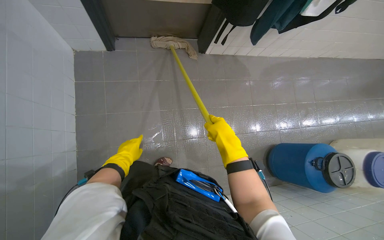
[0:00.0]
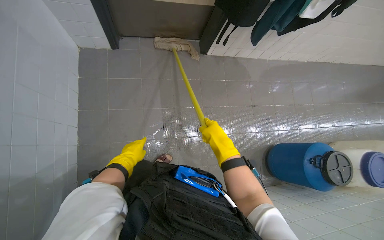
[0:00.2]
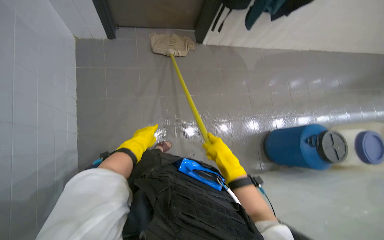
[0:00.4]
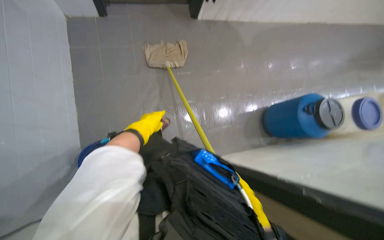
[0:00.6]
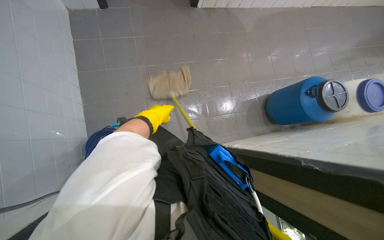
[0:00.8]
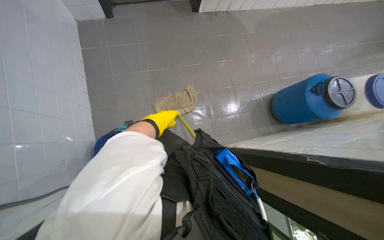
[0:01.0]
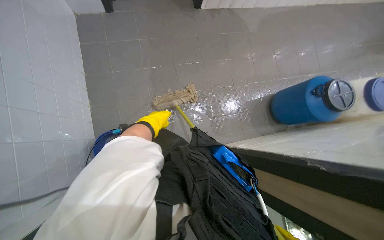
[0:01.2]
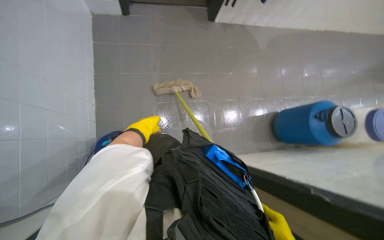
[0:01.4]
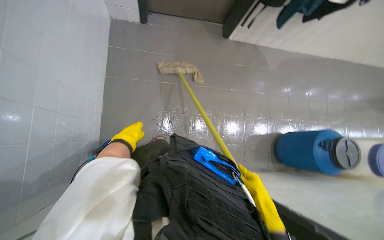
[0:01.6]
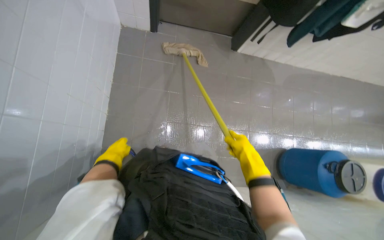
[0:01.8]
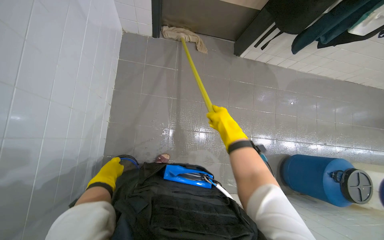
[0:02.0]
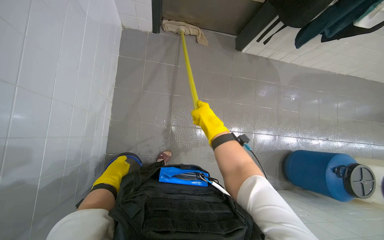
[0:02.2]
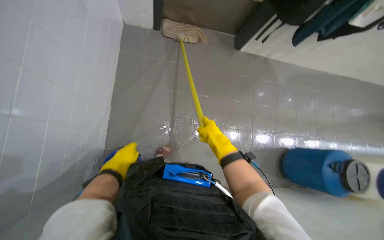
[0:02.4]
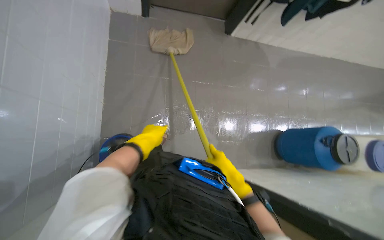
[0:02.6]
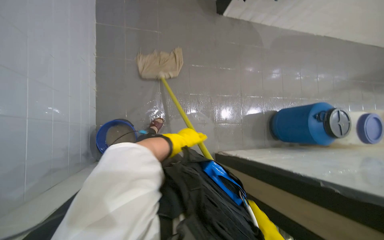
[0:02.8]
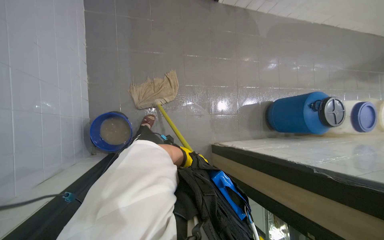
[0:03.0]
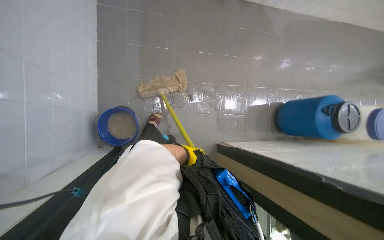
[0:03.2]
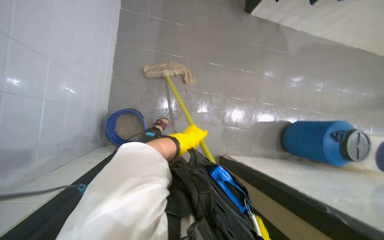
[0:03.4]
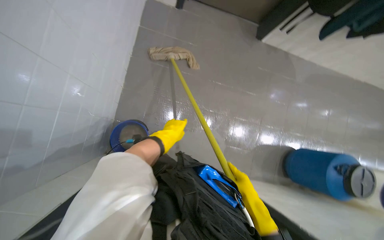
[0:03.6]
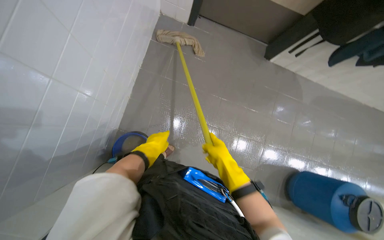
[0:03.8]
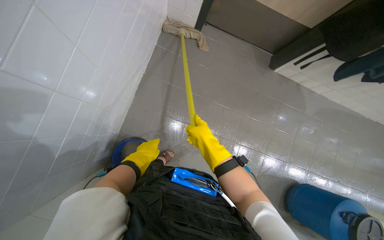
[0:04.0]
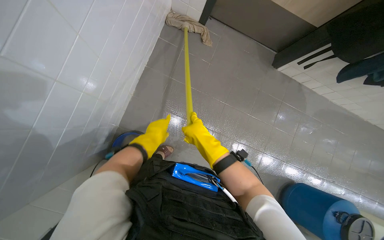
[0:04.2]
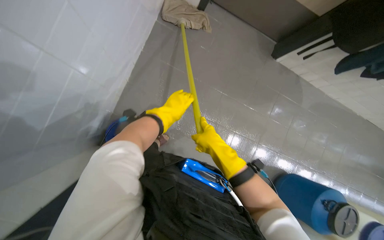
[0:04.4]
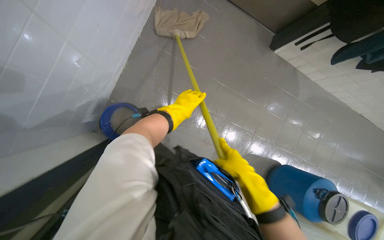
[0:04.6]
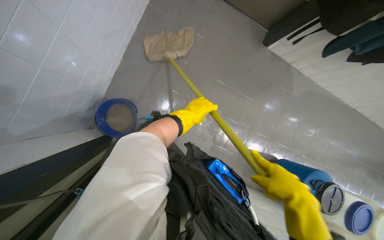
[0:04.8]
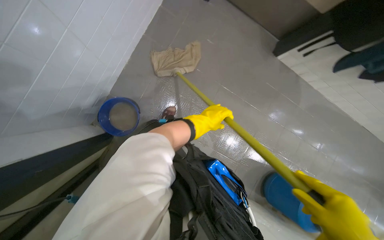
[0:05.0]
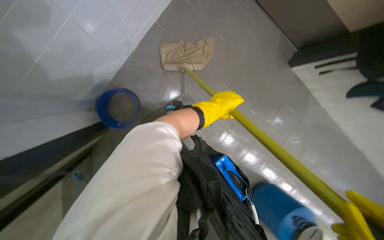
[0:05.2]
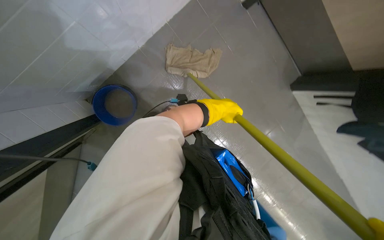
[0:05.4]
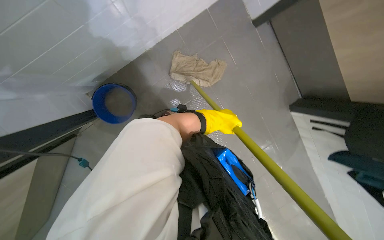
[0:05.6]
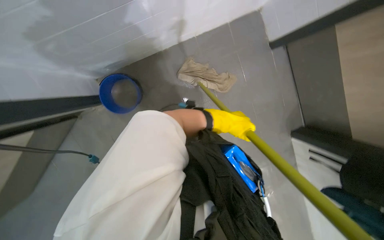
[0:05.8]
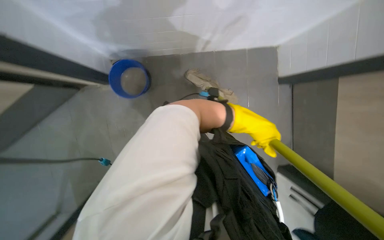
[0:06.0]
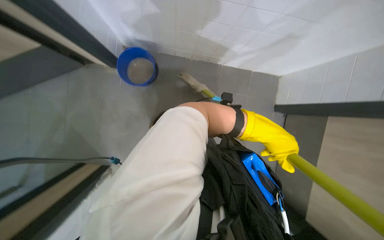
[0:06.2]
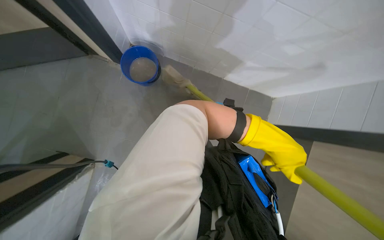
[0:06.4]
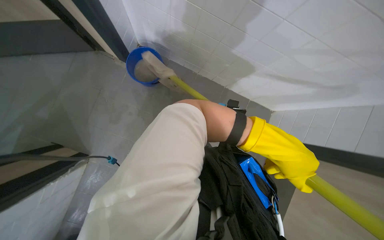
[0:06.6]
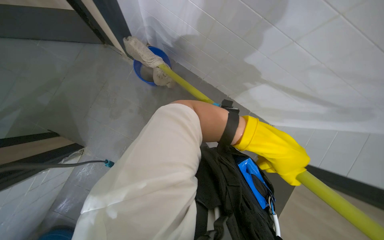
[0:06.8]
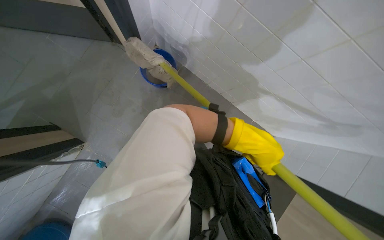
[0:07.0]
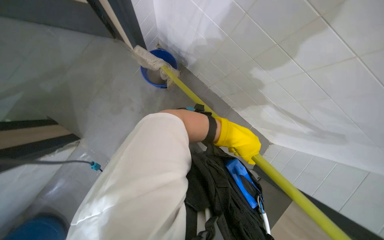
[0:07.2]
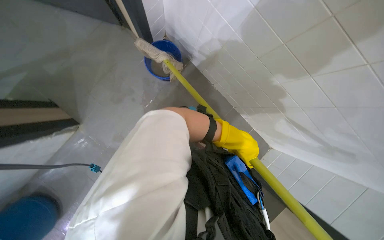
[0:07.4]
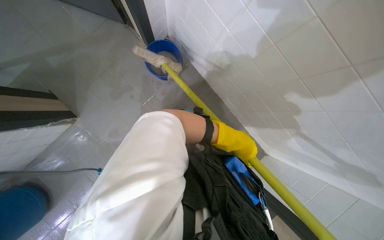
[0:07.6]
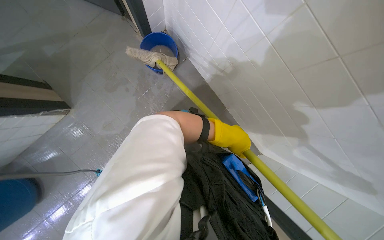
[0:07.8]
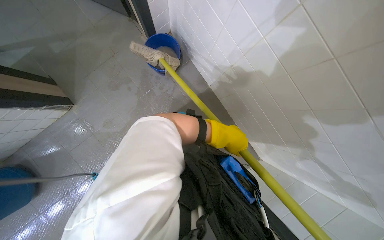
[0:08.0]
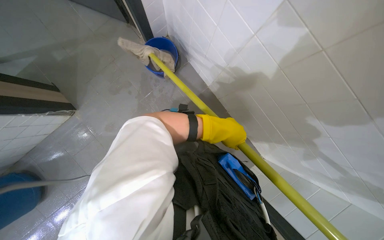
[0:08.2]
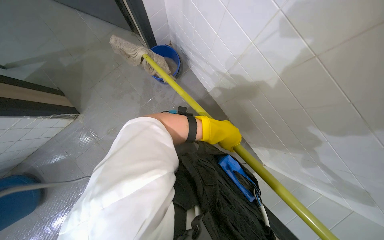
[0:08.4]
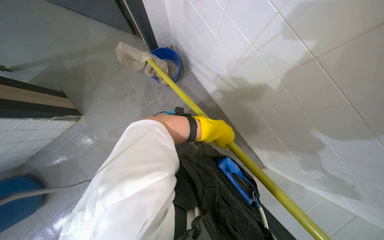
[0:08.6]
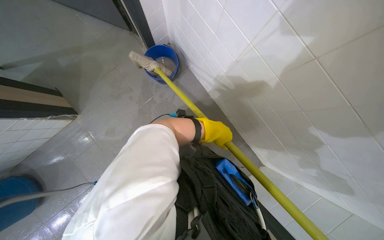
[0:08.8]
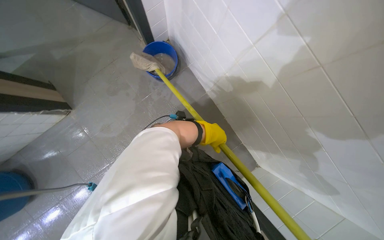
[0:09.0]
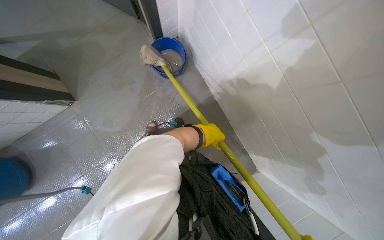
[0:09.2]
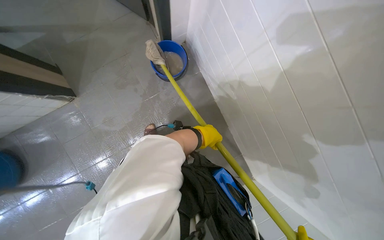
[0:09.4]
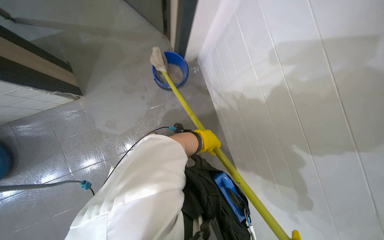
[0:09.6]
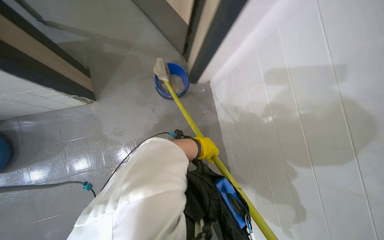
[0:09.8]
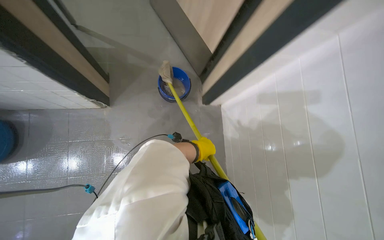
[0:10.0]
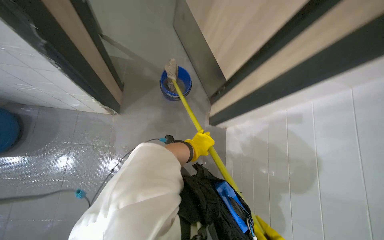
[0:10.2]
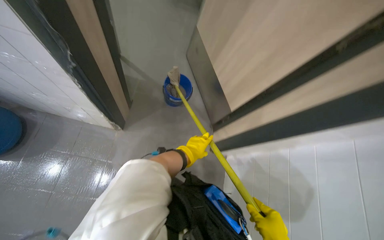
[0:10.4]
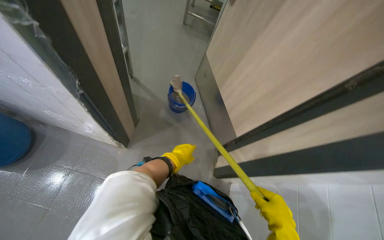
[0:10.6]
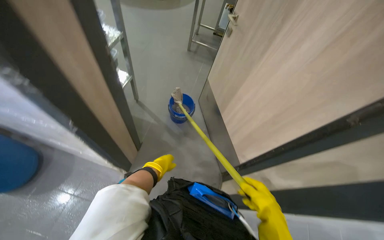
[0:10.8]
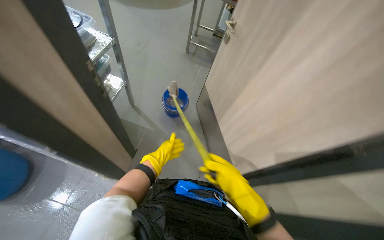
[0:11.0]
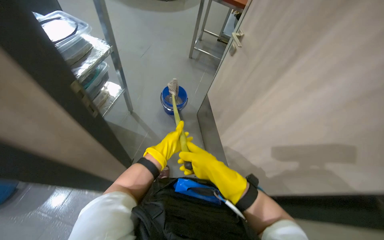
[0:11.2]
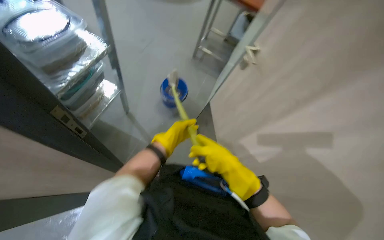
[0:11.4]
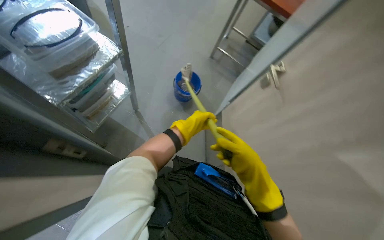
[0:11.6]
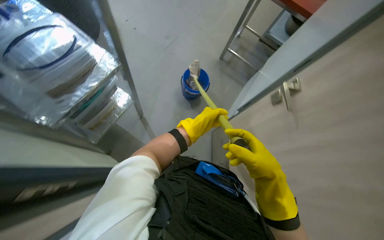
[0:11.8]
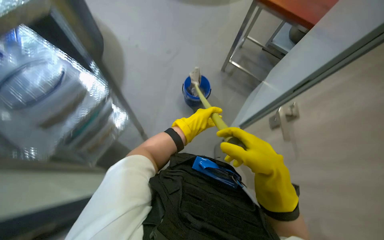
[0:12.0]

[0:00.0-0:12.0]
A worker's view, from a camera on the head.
Job: mopping floor.
The whole recording: Mopping kitchen floor. The worker mops the kitchen floor to clean up remaining debris and wet spots.
0:01.6 to 0:03.0: The left hand shifts some 30 cm down the picture and to the right.
0:03.0 to 0:04.4: The scene turns about 25 degrees clockwise in the picture. The left hand is displaced up the picture by roughly 40 cm, and goes to the left and returns, some 20 cm each way.
0:04.4 to 0:06.0: Everything in view rotates about 60 degrees clockwise.
0:06.0 to 0:07.6: The camera is aimed roughly 15 degrees further to the right. The view tilts some 15 degrees upward. The scene rotates clockwise by about 50 degrees.
0:09.0 to 0:10.4: The view tilts about 20 degrees upward. The scene turns about 25 degrees clockwise in the picture. The left hand shifts approximately 20 cm to the left.
0:10.4 to 0:12.0: The camera is carried approximately 50 cm. The wearer's head swings approximately 15 degrees to the left.

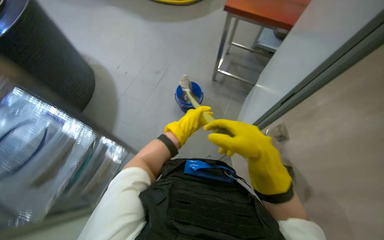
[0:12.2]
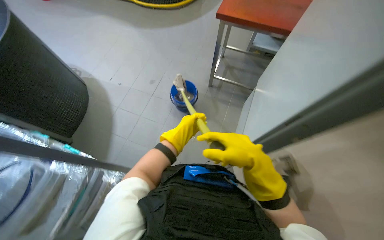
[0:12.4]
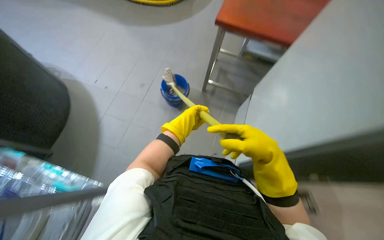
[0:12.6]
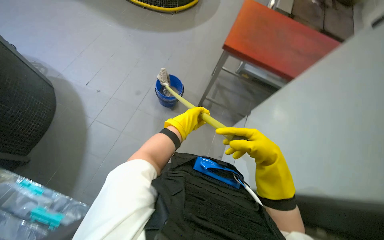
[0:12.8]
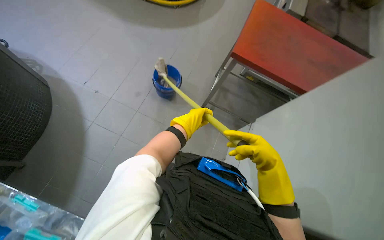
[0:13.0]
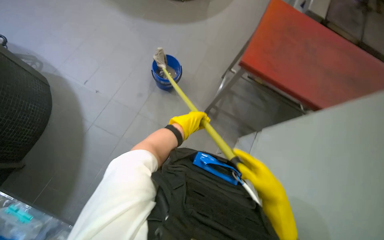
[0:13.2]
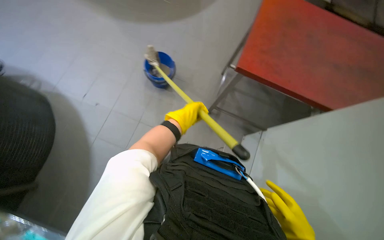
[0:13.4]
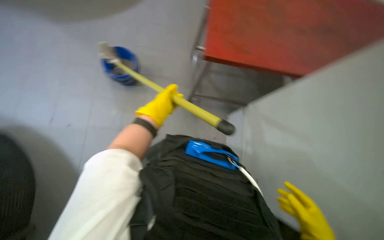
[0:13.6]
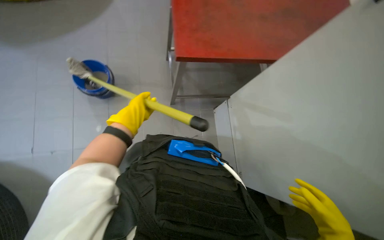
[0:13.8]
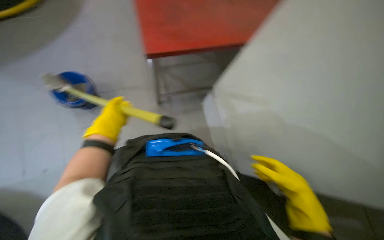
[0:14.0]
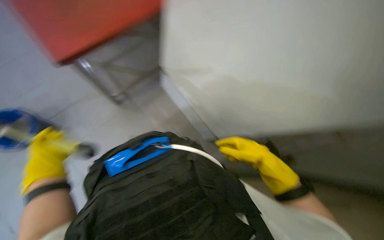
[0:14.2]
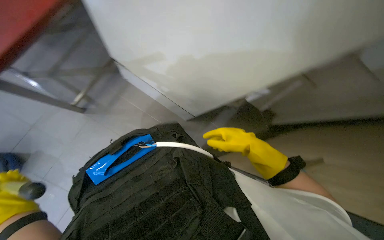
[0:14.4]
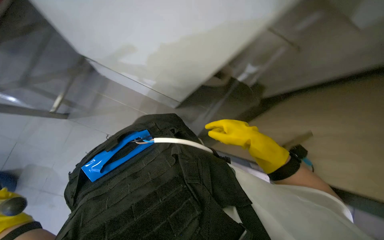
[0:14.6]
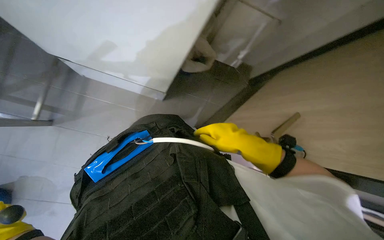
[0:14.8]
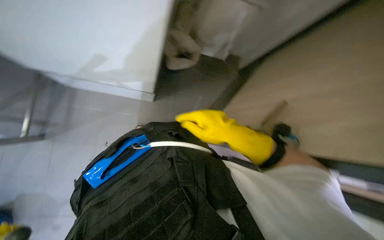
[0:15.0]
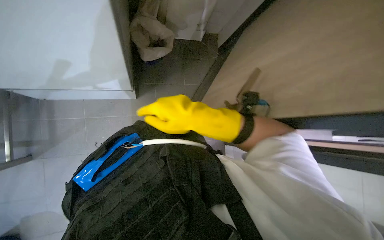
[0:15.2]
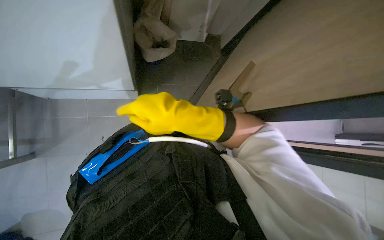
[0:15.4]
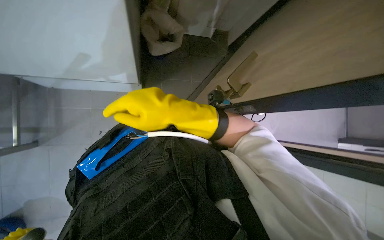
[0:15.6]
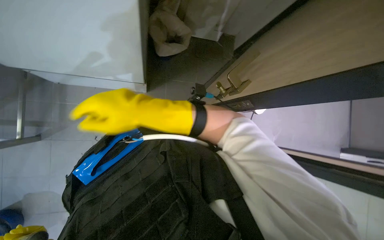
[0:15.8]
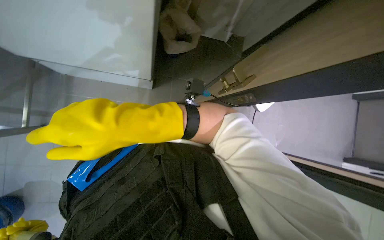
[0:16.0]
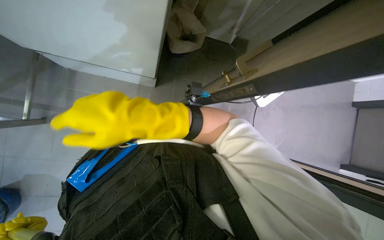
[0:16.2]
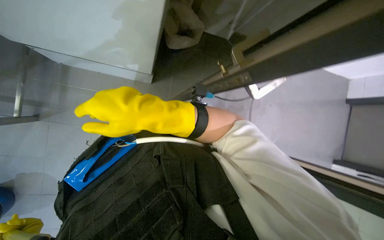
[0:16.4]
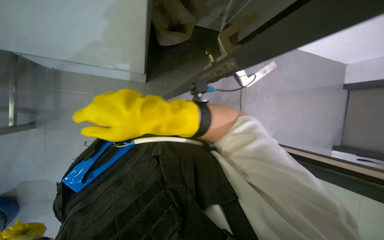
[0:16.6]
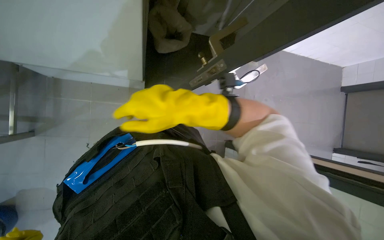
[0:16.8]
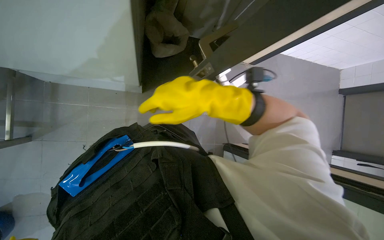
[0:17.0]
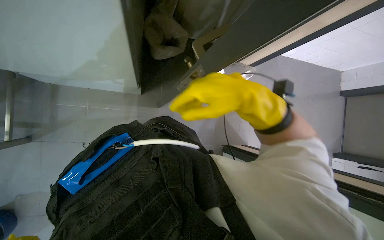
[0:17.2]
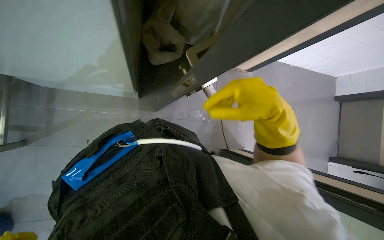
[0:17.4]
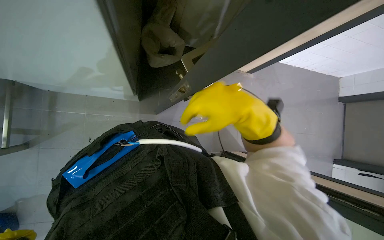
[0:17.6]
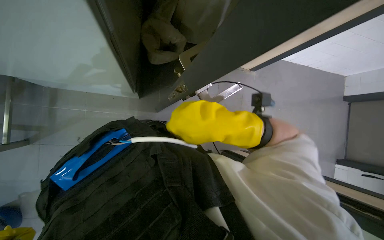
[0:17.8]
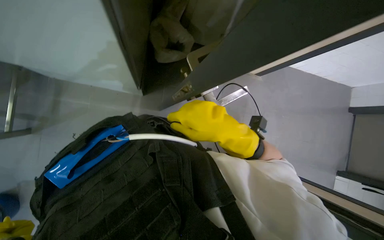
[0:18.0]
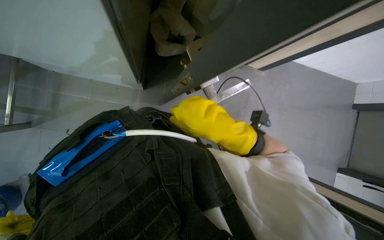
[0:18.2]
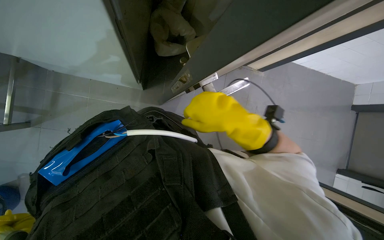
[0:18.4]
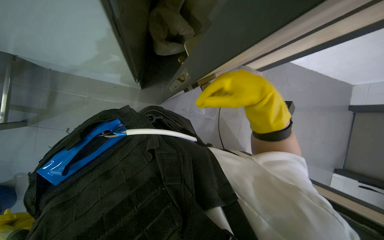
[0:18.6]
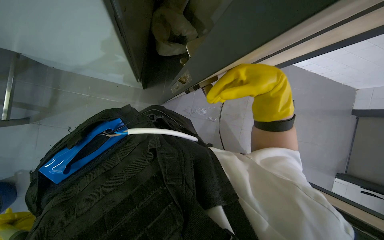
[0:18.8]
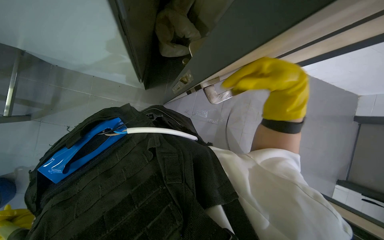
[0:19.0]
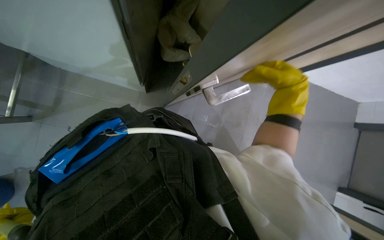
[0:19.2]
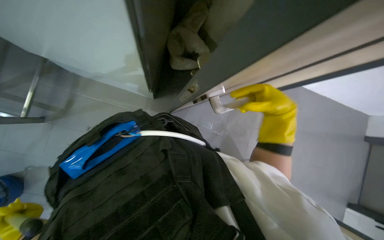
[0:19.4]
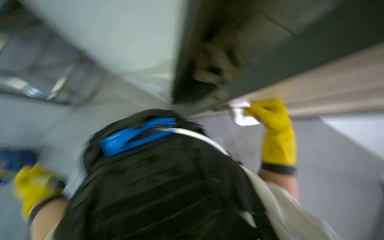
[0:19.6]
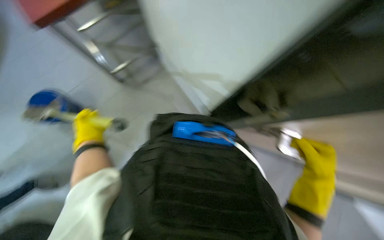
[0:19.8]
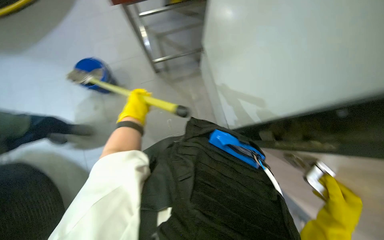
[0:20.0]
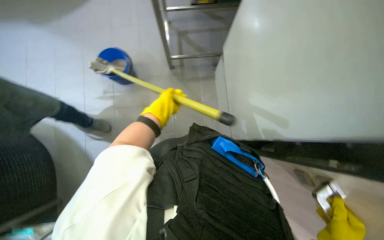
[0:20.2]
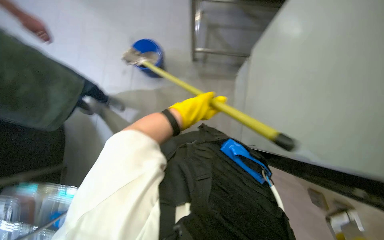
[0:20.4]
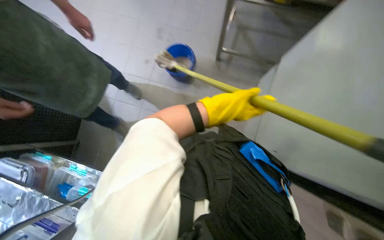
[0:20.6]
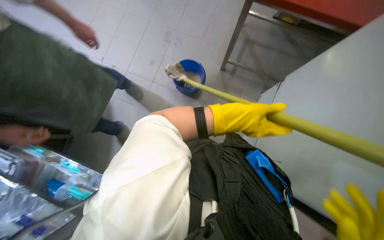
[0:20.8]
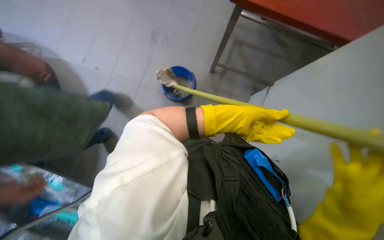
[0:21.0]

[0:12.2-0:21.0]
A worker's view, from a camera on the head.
Job: mopping floor.
The whole recording: Mopping kitchen floor. The worker mops the kitchen floor to clean up remaining debris and wet spots.
0:12.2 to 0:13.6: The left hand goes about 20 cm up the picture.
0:13.6 to 0:15.2: The head rotates about 60 degrees to the right. The view tilts roughly 15 degrees downward.
0:15.2 to 0:16.6: The right hand heads to the left, covering about 15 cm.
0:16.6 to 0:18.0: The right hand is displaced to the right by some 15 cm.
0:18.0 to 0:19.6: The right hand moves farther from the camera and to the right, some 20 cm.
0:19.6 to 0:21.0: The head rotates roughly 50 degrees to the left.
